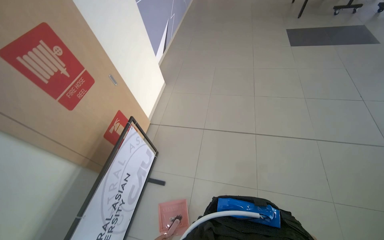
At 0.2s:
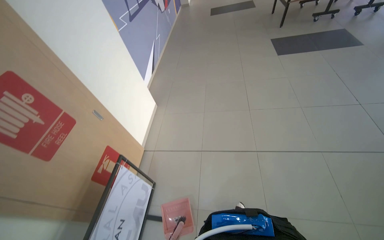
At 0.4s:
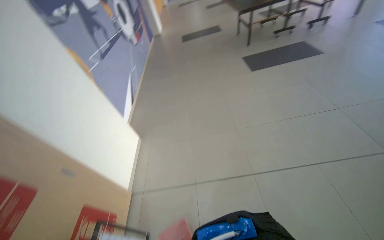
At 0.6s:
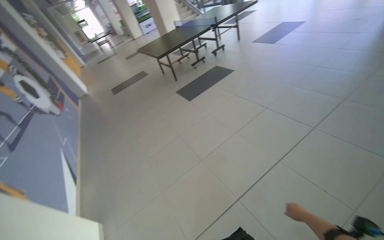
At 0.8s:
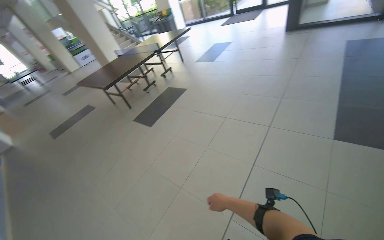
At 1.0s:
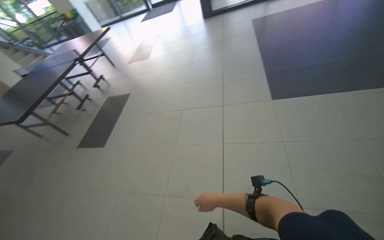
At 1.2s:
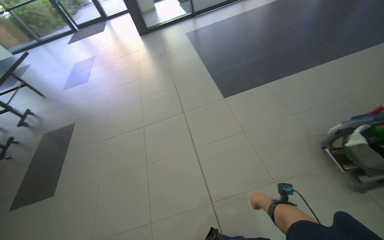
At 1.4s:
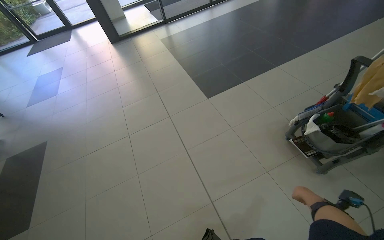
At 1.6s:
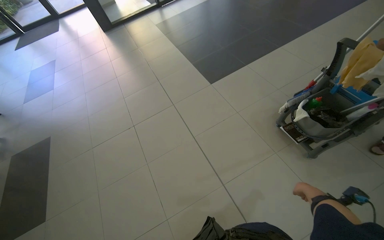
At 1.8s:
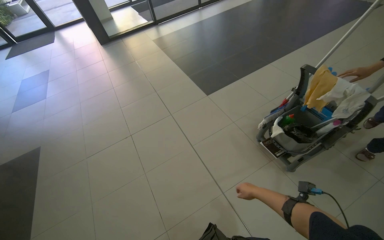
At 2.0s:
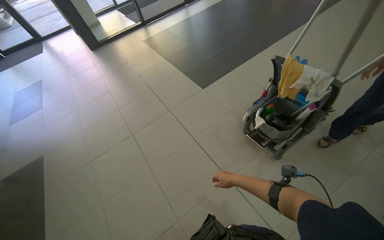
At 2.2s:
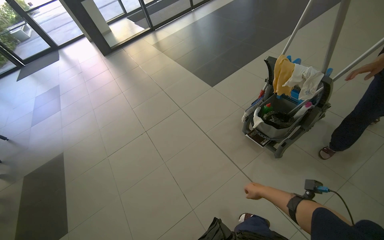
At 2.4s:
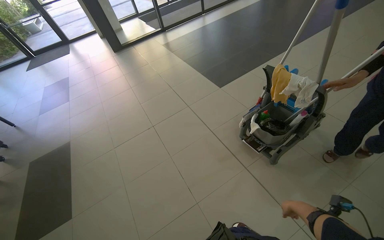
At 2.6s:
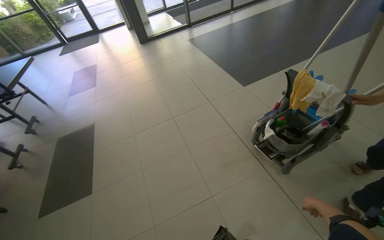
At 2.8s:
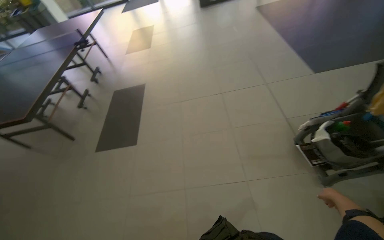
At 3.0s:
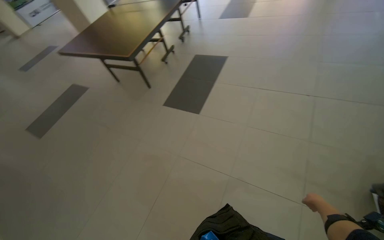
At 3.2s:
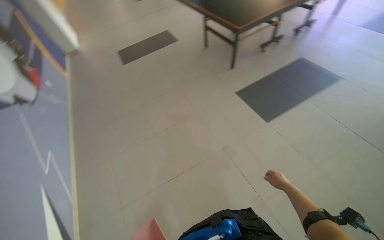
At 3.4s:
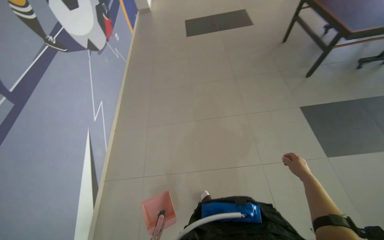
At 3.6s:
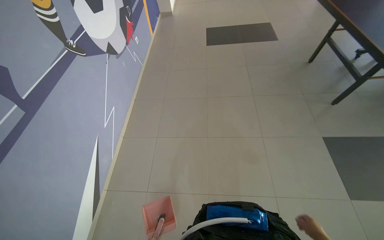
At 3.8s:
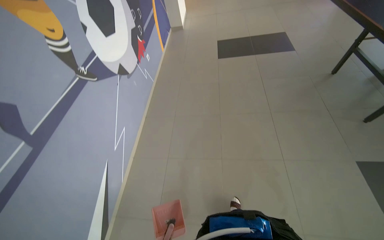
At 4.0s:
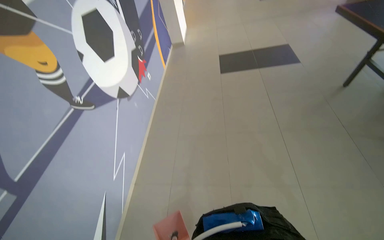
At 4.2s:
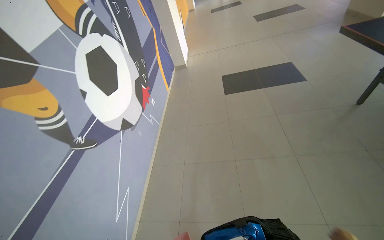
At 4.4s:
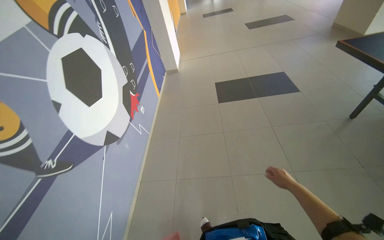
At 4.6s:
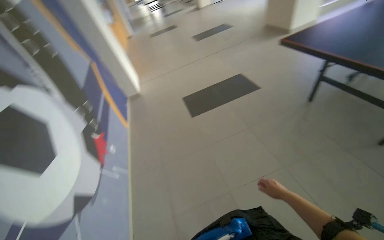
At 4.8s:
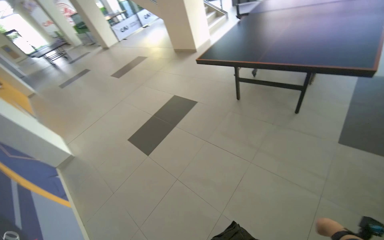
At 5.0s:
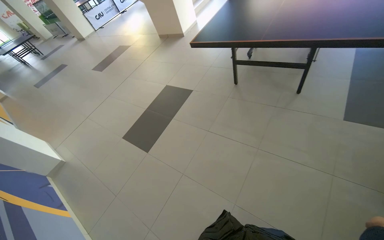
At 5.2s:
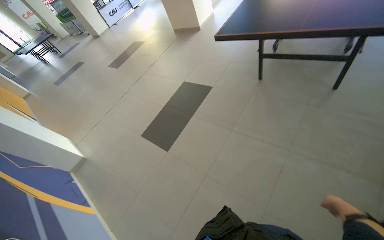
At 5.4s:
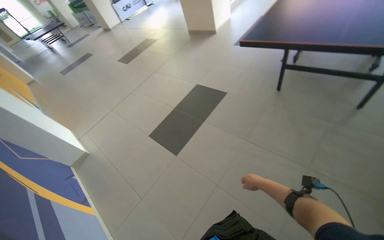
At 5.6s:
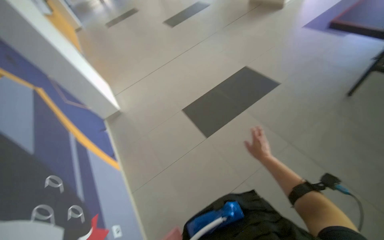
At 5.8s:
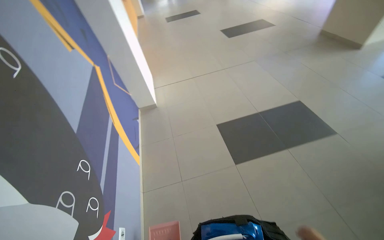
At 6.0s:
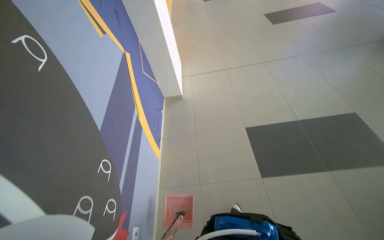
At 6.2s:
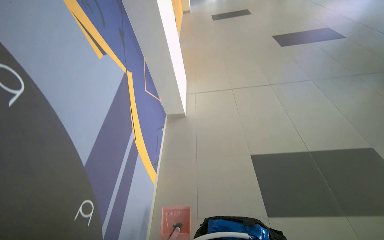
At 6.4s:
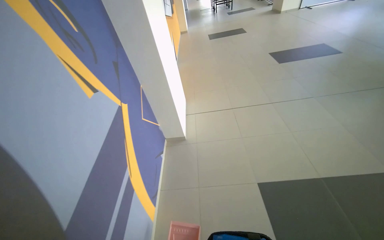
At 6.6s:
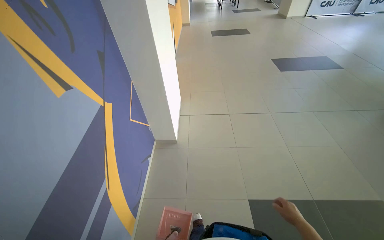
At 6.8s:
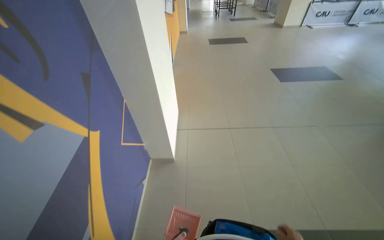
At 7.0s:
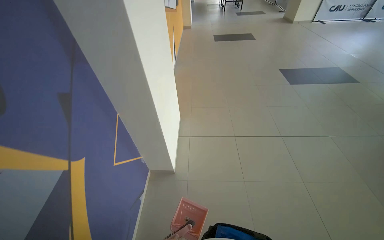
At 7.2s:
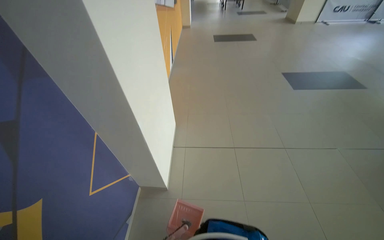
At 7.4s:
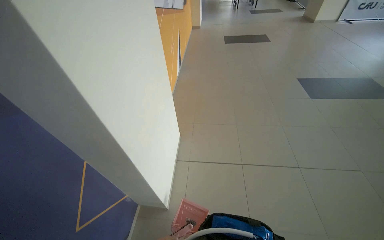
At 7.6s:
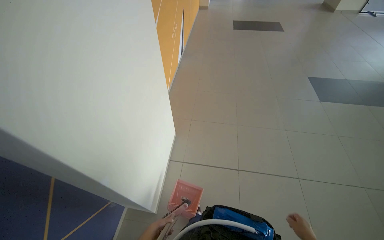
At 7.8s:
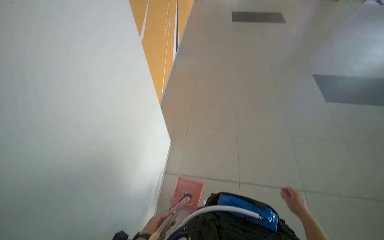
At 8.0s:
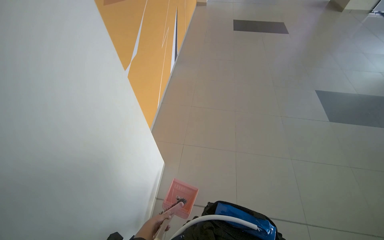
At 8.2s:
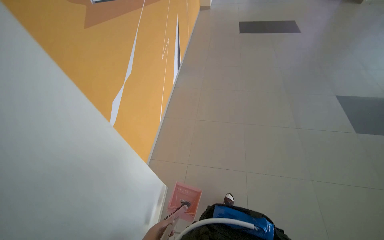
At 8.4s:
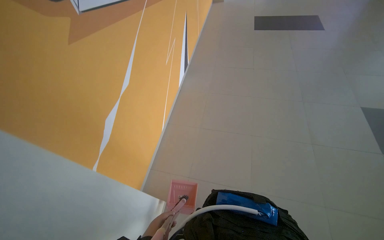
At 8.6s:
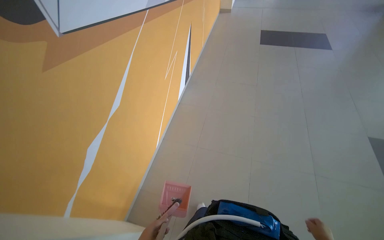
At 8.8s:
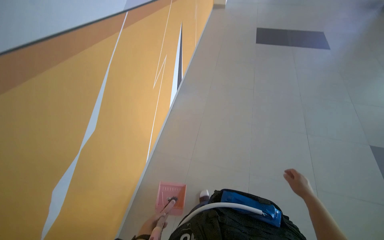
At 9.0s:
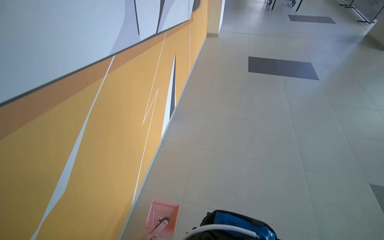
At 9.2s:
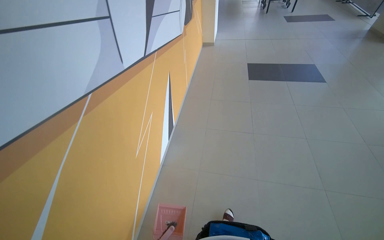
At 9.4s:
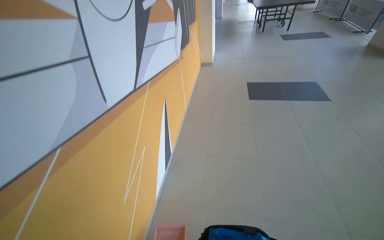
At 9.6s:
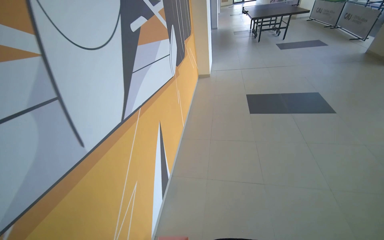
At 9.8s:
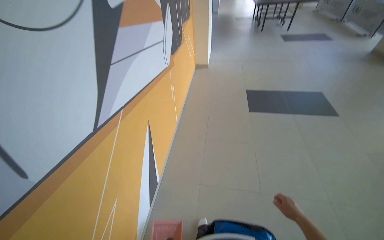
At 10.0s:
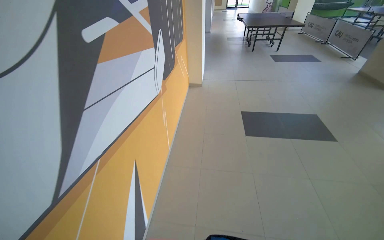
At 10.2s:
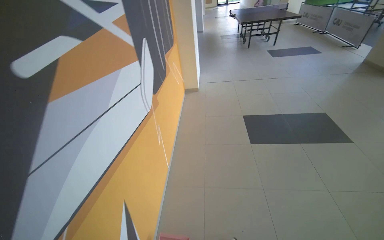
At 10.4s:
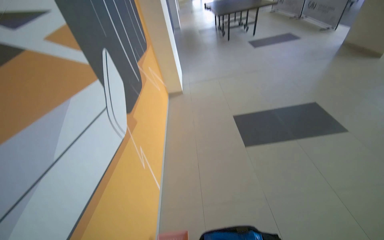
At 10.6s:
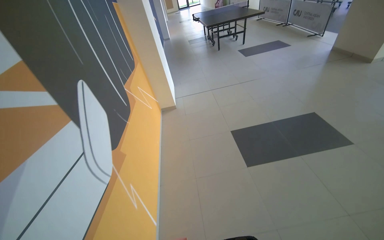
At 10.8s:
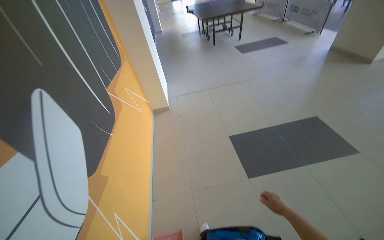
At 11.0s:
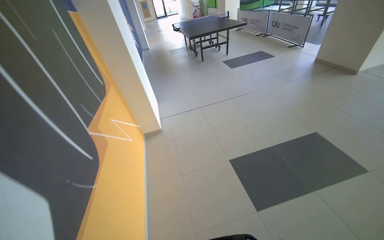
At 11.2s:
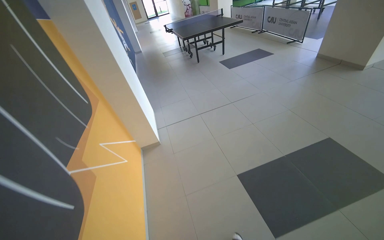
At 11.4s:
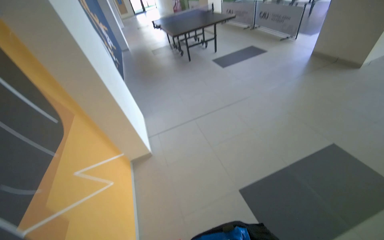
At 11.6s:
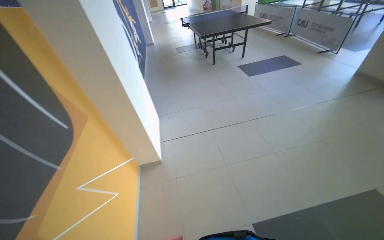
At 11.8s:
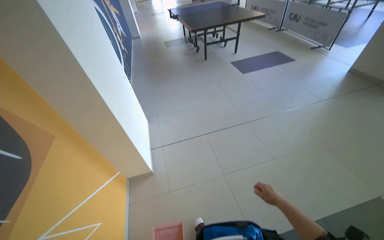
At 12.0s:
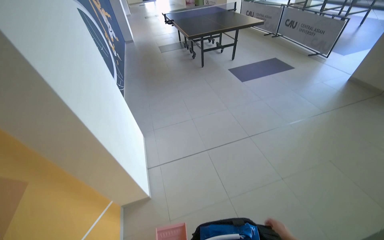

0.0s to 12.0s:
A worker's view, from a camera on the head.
Job: sweeping floor.
The whole recording: Sweeping floor with broom and dustpan. The worker sweeps the floor with a broom and collects debris with a dustpan.
0.0s to 1.6s: The wearer moves approximately 1 m. The wearer's head swings approximately 125 degrees to the right. The view tilts approximately 30 degrees upward.
1.6s to 3.0s: The wearer moves roughly 50 cm. The wearer's head swings approximately 55 degrees to the left. The view tilts some 15 degrees downward.
3.0s to 4.4s: The head travels roughly 1.5 m. The head rotates approximately 65 degrees to the left.
6.0s to 7.6s: The head travels about 1.5 m.
7.6s to 9.0s: The camera travels some 1.5 m.
9.0s to 10.4s: The camera is carried approximately 1.5 m.
10.4s to 12.0s: The wearer moves about 2 m.

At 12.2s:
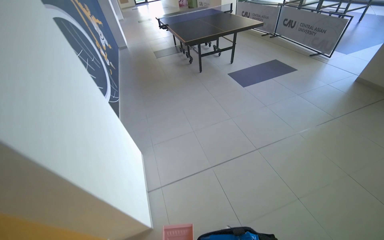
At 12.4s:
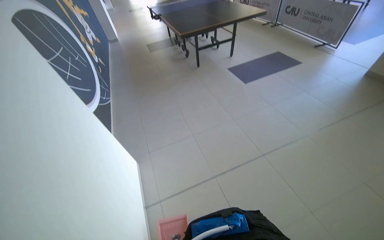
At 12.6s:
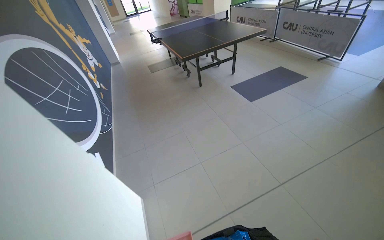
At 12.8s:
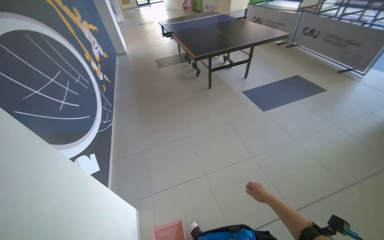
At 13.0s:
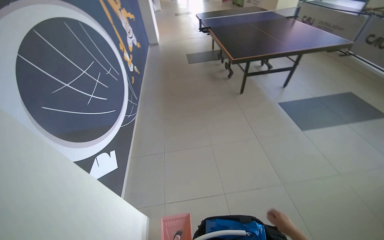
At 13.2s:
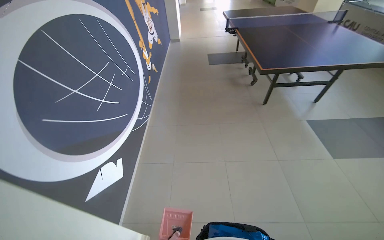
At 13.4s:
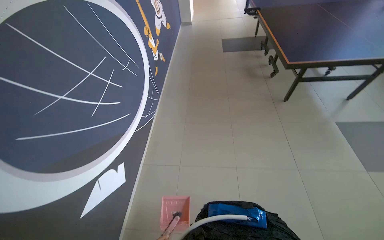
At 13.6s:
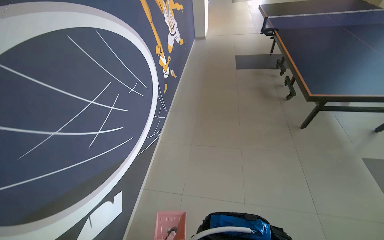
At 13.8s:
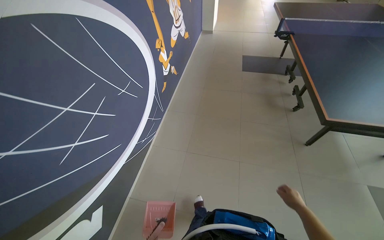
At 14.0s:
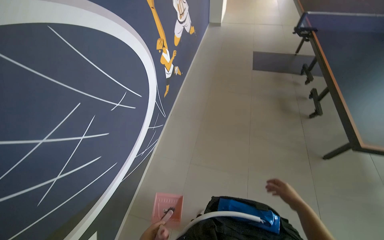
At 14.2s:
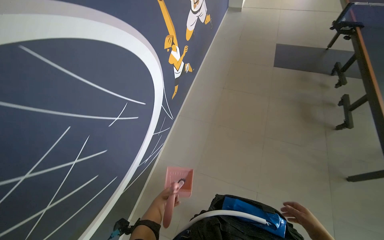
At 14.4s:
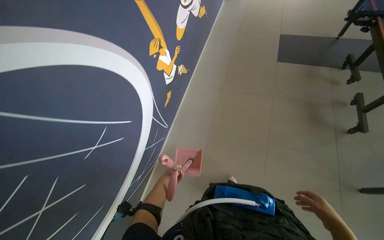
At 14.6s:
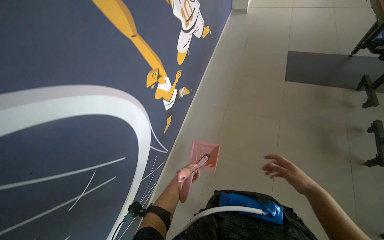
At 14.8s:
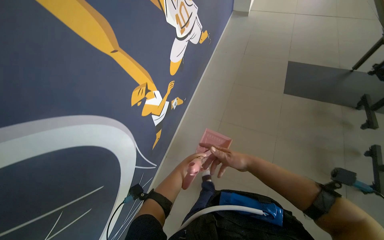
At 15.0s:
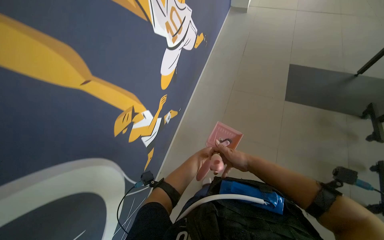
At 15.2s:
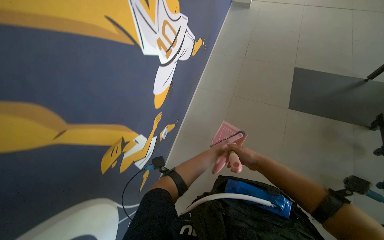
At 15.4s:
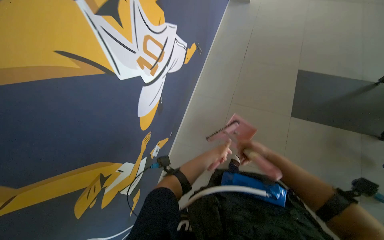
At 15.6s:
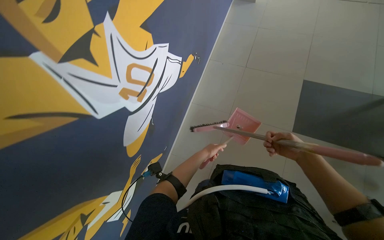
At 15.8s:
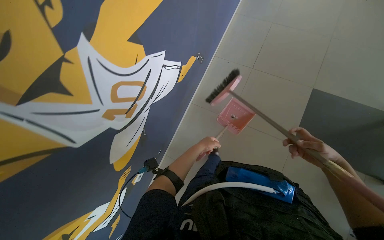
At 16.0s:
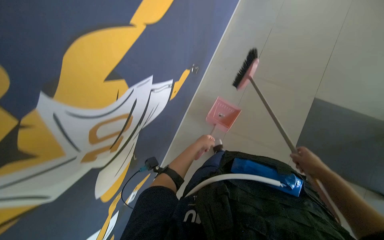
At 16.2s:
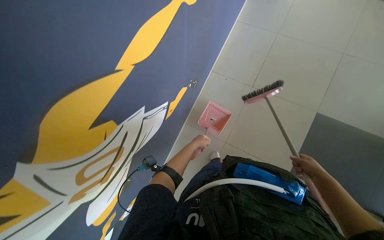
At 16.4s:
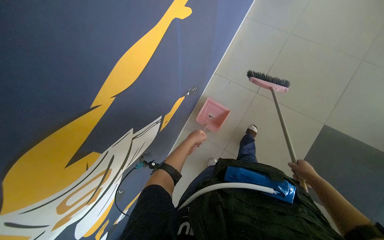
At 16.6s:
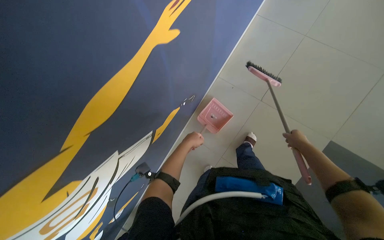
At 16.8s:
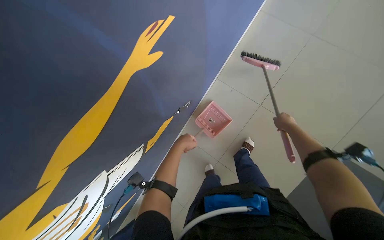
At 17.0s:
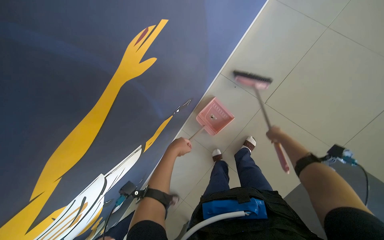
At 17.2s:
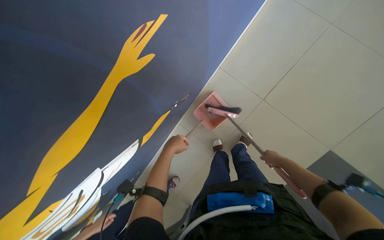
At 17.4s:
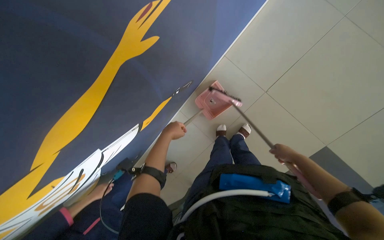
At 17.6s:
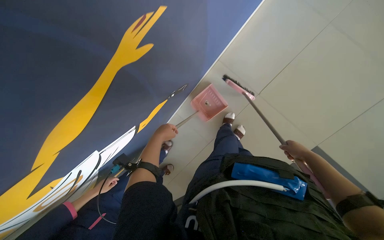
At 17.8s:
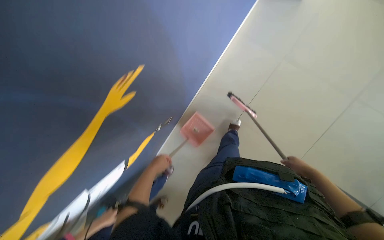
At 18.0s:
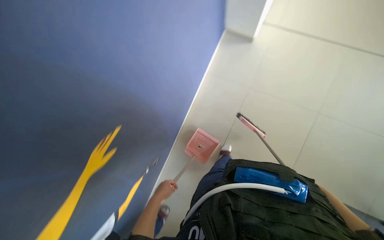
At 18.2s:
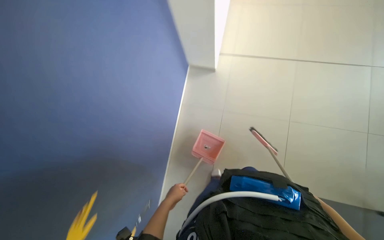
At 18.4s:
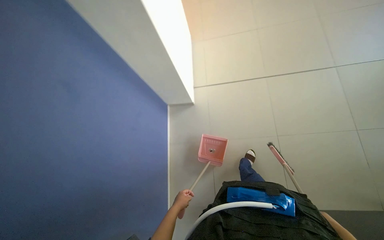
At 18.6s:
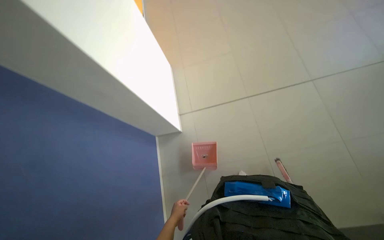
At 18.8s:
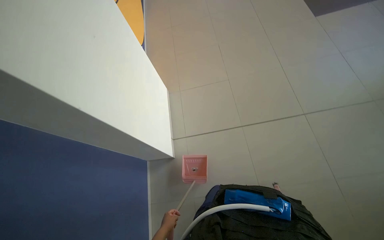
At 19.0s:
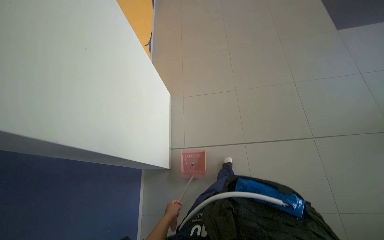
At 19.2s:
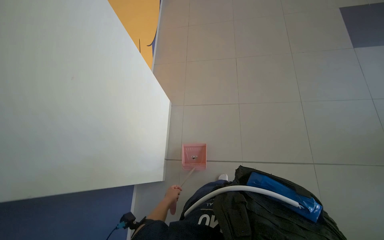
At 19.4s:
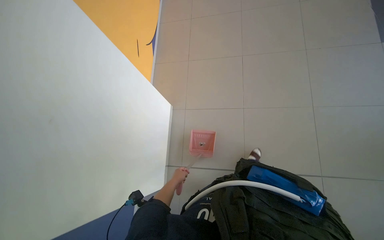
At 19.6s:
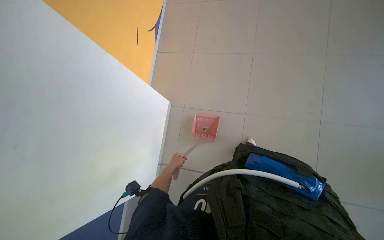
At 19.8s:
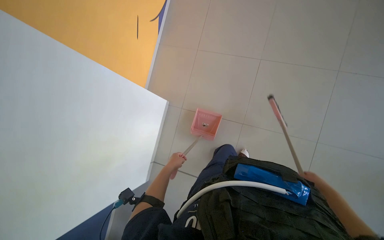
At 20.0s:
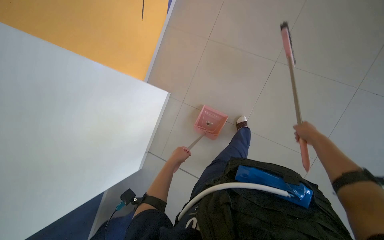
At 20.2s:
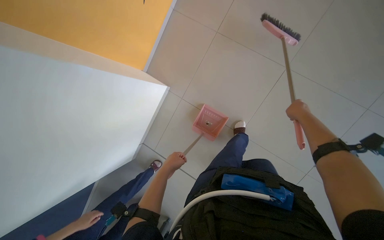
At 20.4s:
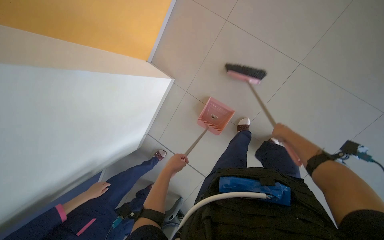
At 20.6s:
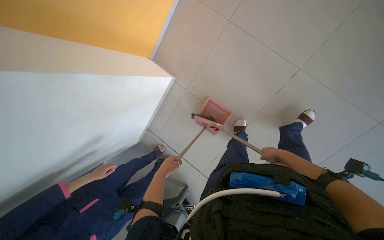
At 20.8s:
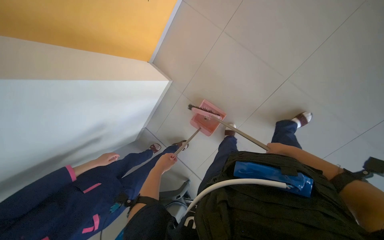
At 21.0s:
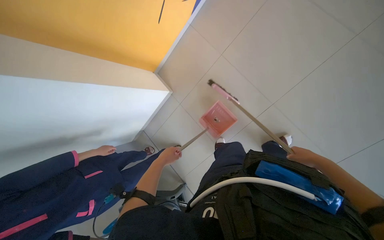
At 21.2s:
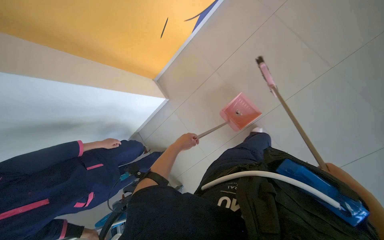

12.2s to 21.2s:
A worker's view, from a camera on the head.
Job: sweeping floor.
The whole recording: Sweeping floor with broom and dustpan. The worker sweeps the floor with a broom and collects debris with a dustpan.
12.2s to 13.8s: The wearer moves roughly 2 m. The wearer's head swings approximately 30 degrees to the left.
13.8s to 15.2s: The camera travels roughly 1.5 m. The camera pitches downward, by some 15 degrees.
15.2s to 16.6s: The camera travels roughly 1 m. The view tilts roughly 20 degrees downward.
16.6s to 18.2s: The left hand heads nearer to the camera, covering roughly 10 cm.
18.2s to 19.8s: The left hand is displaced farther from the camera and up the picture by about 20 cm.
